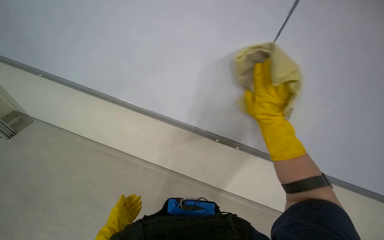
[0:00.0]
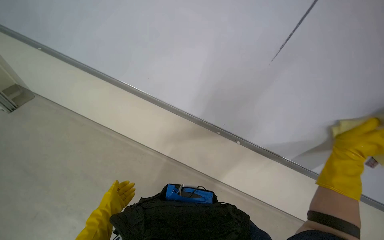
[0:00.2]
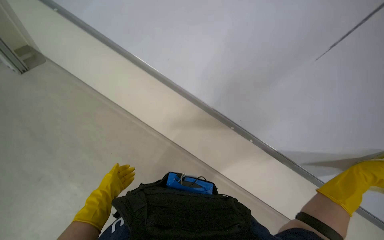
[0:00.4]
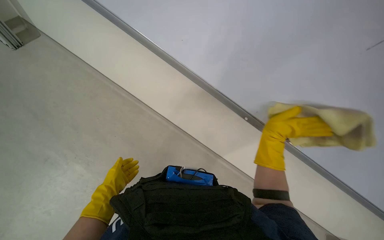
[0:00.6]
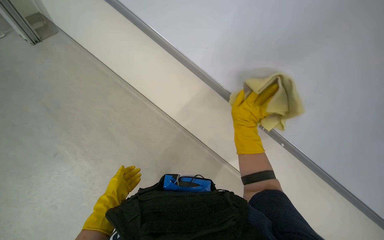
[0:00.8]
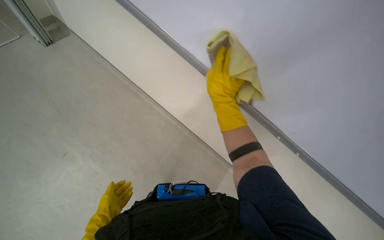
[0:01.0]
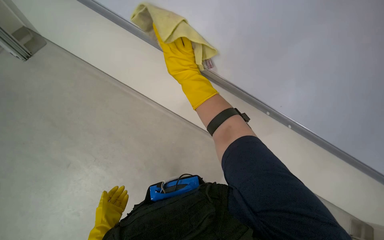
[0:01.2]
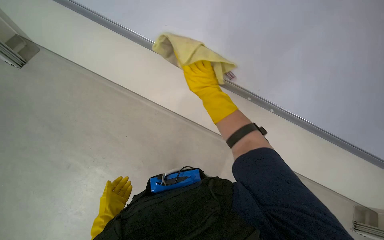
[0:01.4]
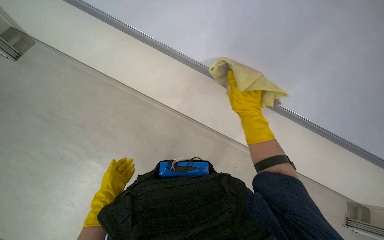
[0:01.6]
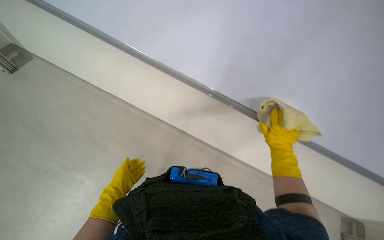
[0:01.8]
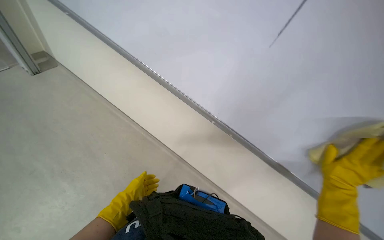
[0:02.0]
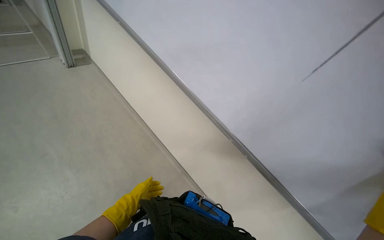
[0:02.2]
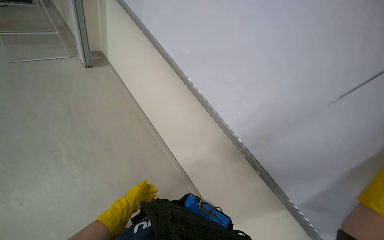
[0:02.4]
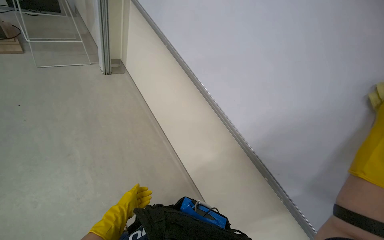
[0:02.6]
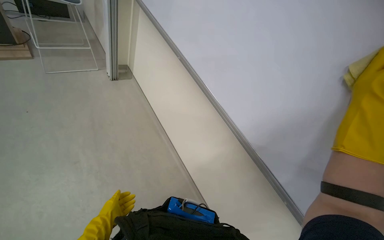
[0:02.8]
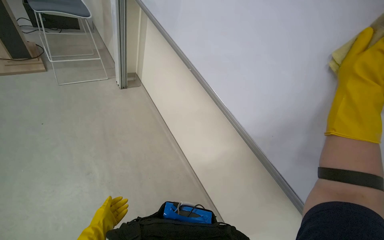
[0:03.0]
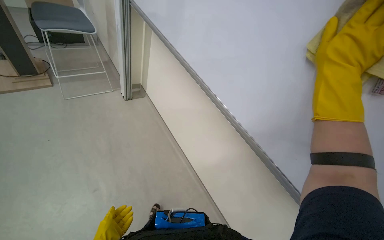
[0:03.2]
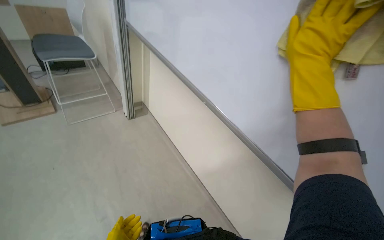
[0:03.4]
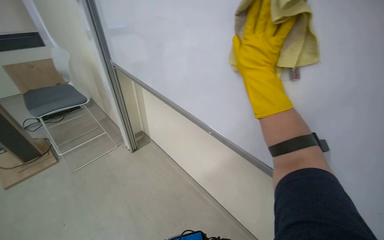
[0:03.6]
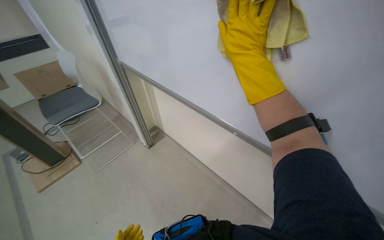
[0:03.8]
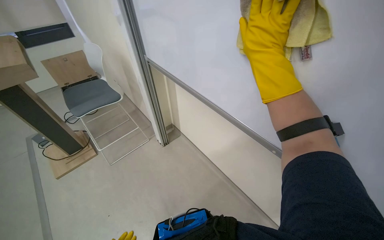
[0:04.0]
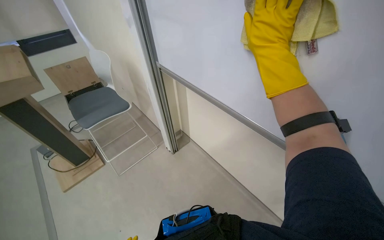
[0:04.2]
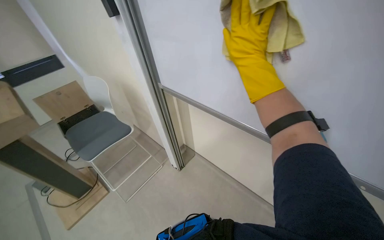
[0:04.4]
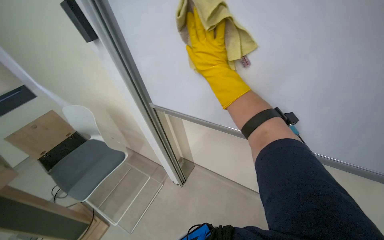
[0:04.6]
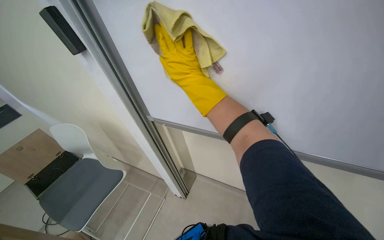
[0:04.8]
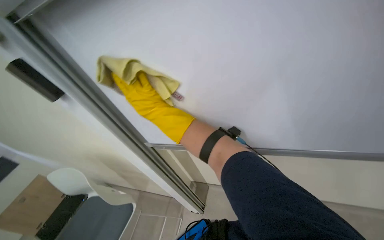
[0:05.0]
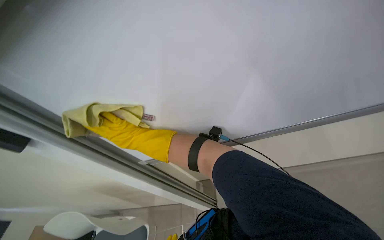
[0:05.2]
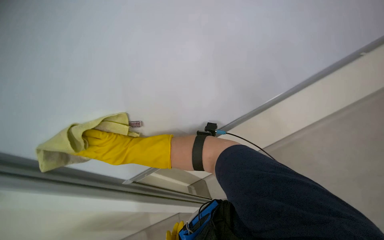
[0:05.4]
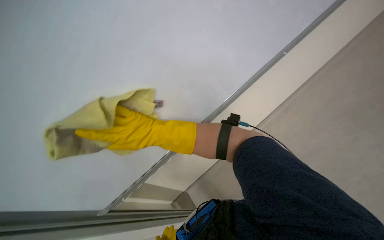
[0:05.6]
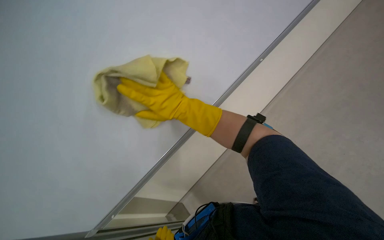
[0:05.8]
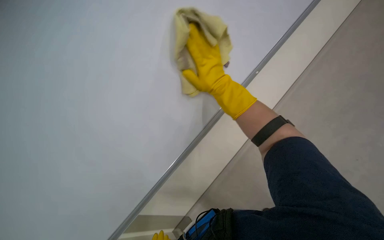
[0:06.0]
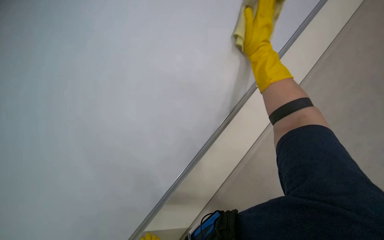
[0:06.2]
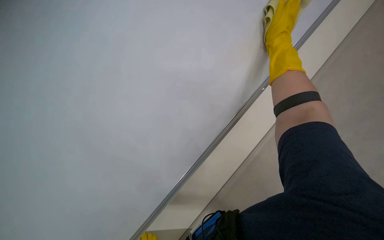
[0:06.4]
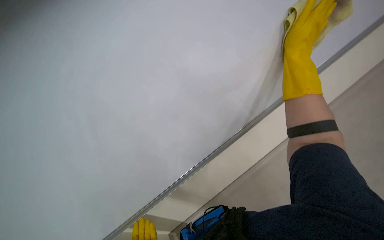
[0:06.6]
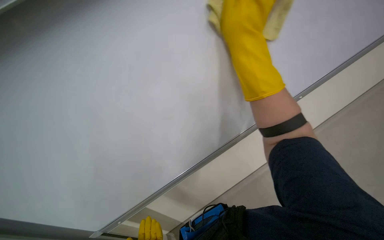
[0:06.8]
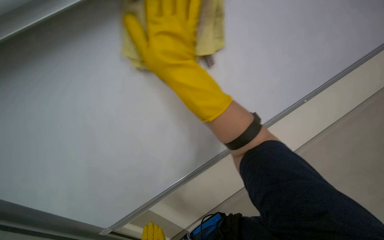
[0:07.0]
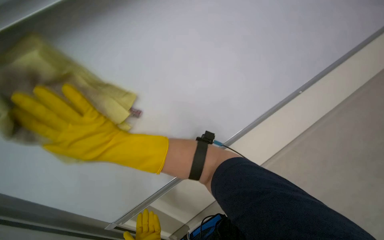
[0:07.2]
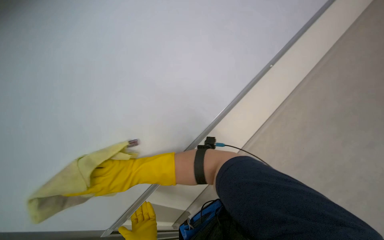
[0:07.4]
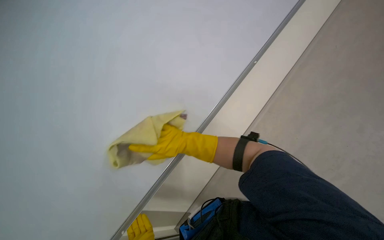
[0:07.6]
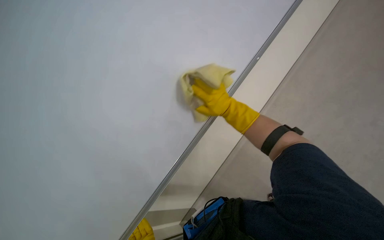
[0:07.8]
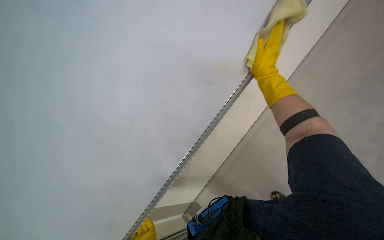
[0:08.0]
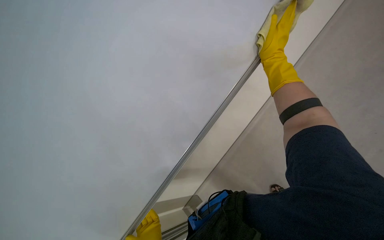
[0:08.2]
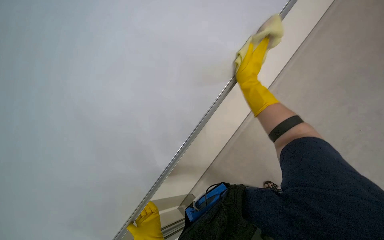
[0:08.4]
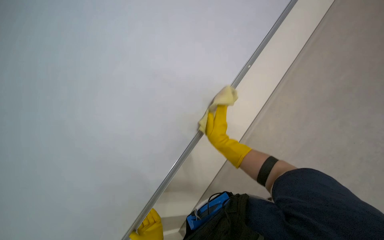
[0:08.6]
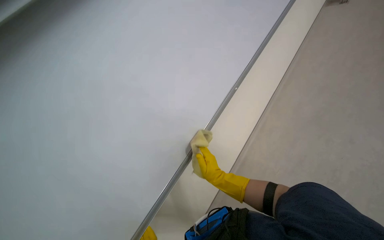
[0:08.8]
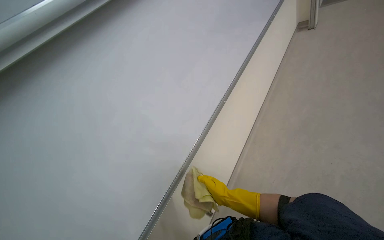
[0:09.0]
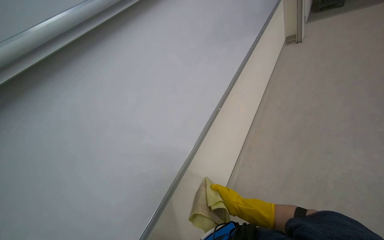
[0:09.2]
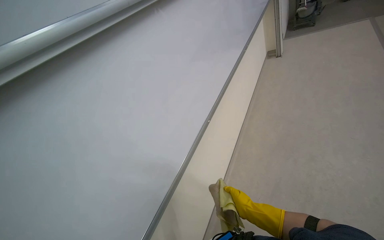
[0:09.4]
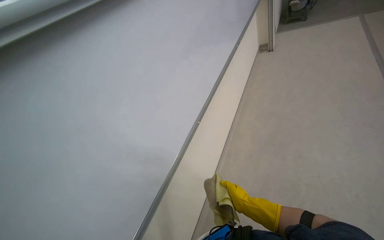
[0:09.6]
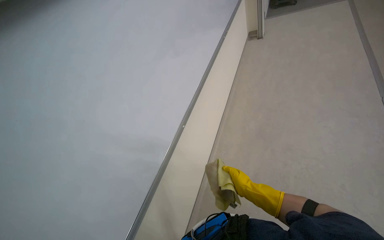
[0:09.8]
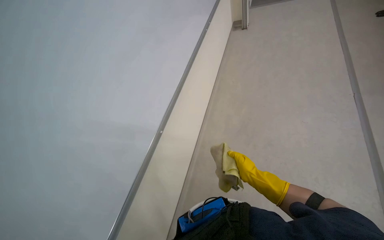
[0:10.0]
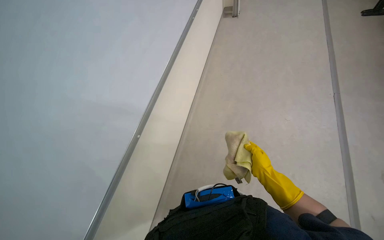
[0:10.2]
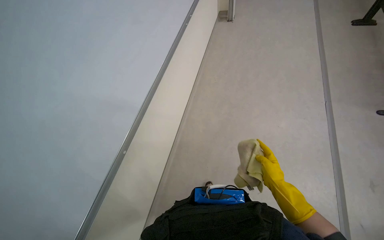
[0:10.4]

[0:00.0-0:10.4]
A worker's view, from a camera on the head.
Job: wiping surfaces.
The whole recording: Cleaning whiteboard. The worker cleans a large white board with a yellow cloth while wearing gloves.
0:01.4 to 0:03.0: The wearer's head swings roughly 30 degrees to the left. The view tips upward by approximately 20 degrees.
0:03.0 to 0:04.4: The view tips upward by roughly 10 degrees. The scene turns roughly 25 degrees counterclockwise in the picture.
0:04.4 to 0:06.0: The head rotates approximately 85 degrees to the right. The view tips upward by about 40 degrees.
0:07.4 to 0:09.0: The right hand moves to the right, some 40 cm.
0:09.0 to 0:10.4: The right hand is displaced up the picture by roughly 10 cm.

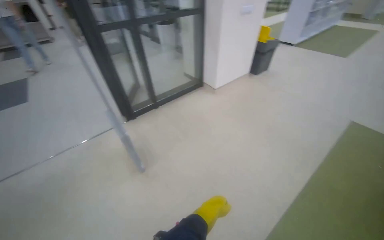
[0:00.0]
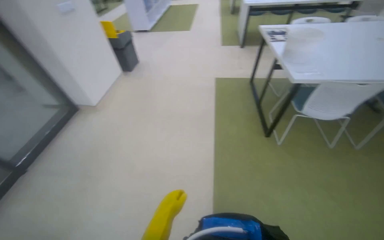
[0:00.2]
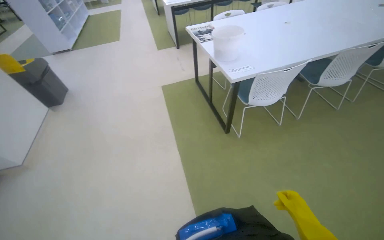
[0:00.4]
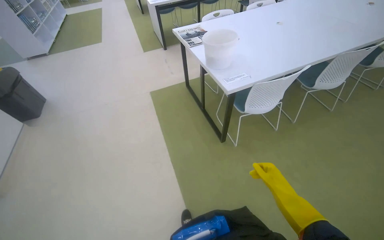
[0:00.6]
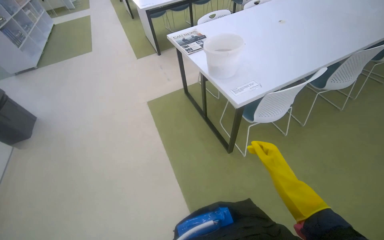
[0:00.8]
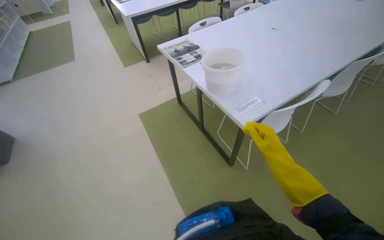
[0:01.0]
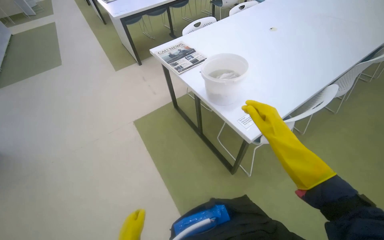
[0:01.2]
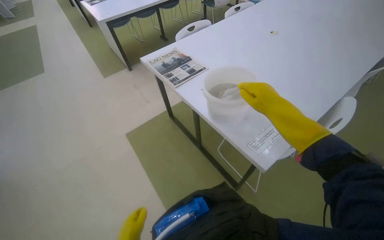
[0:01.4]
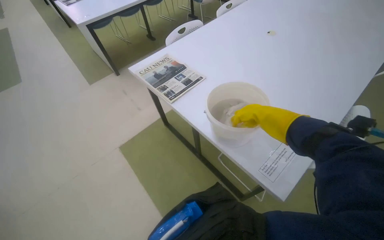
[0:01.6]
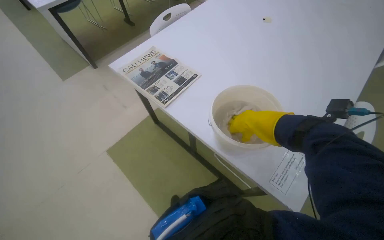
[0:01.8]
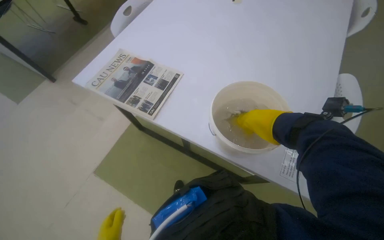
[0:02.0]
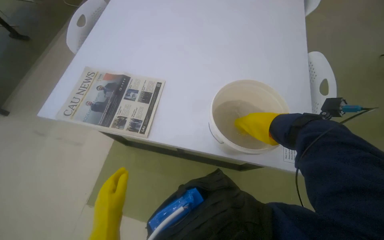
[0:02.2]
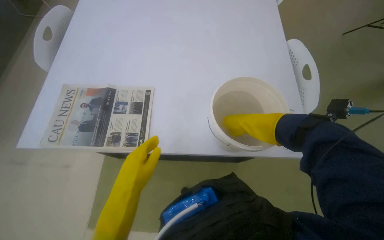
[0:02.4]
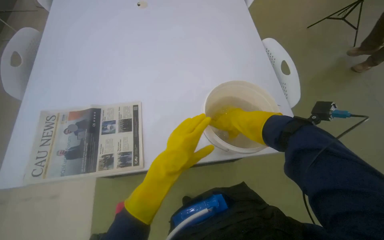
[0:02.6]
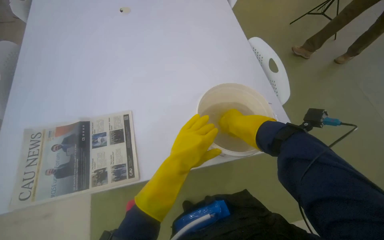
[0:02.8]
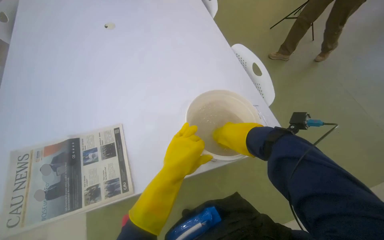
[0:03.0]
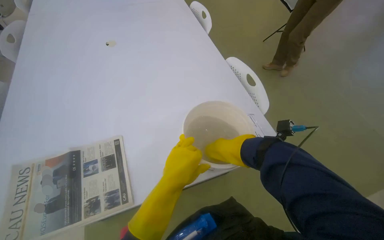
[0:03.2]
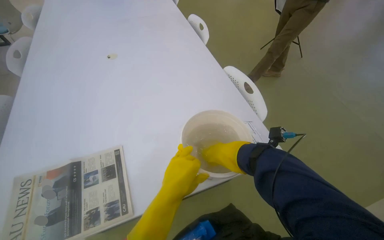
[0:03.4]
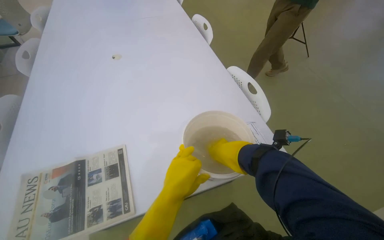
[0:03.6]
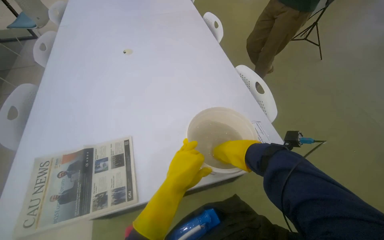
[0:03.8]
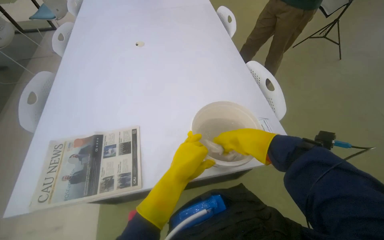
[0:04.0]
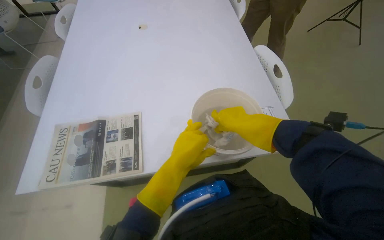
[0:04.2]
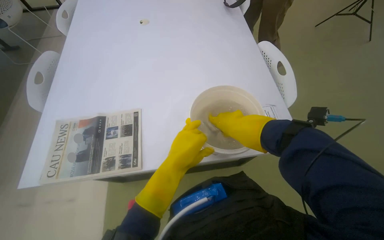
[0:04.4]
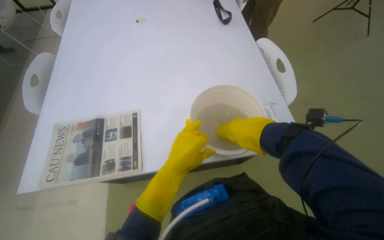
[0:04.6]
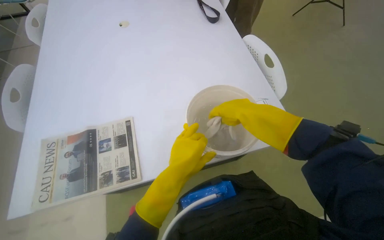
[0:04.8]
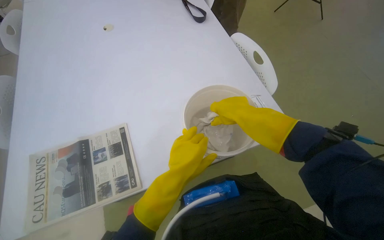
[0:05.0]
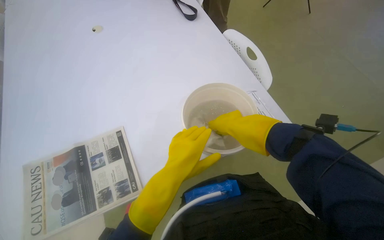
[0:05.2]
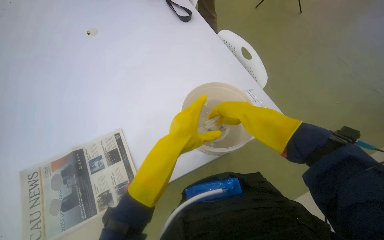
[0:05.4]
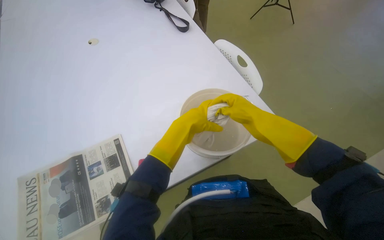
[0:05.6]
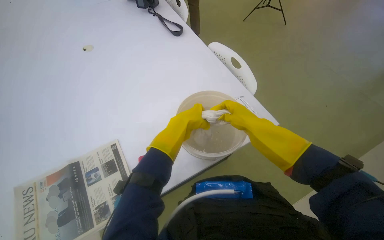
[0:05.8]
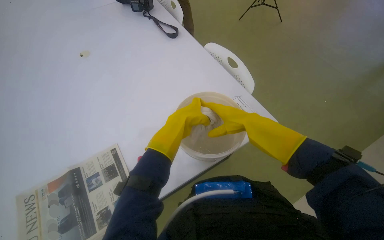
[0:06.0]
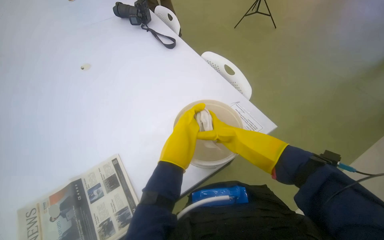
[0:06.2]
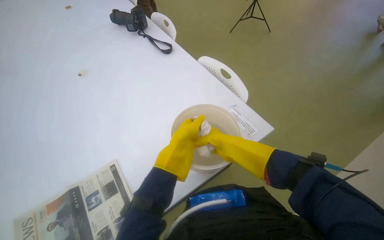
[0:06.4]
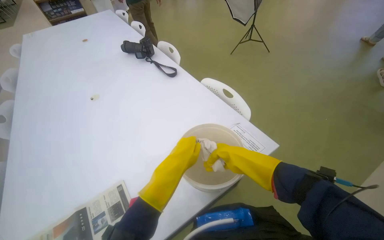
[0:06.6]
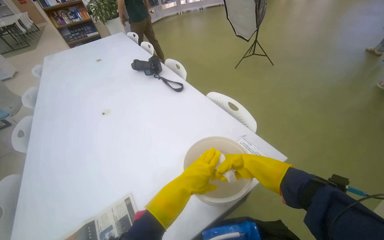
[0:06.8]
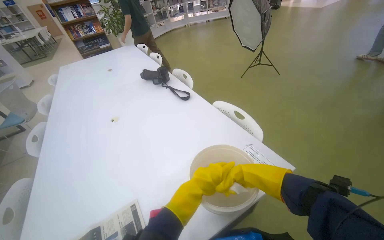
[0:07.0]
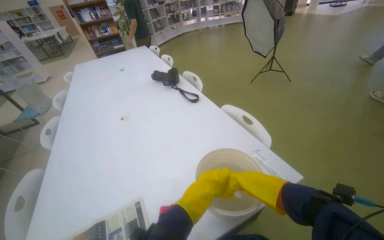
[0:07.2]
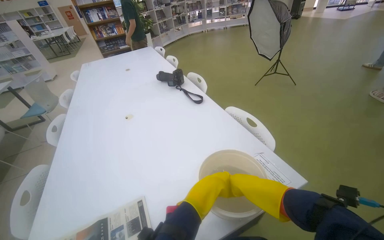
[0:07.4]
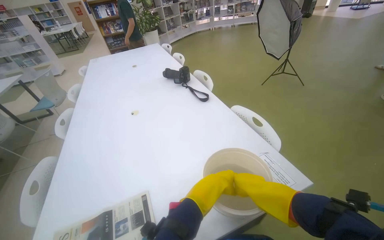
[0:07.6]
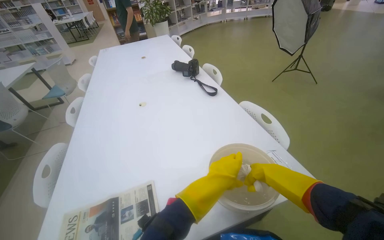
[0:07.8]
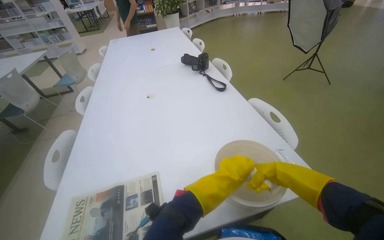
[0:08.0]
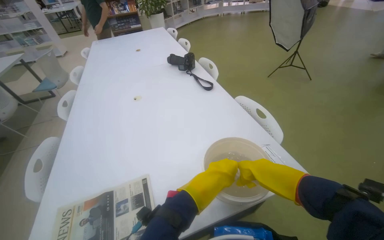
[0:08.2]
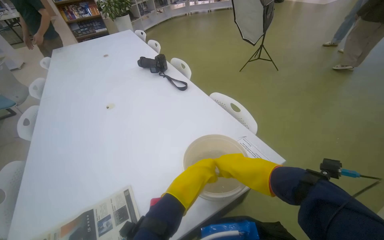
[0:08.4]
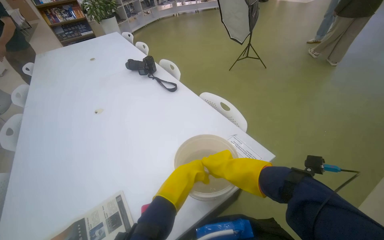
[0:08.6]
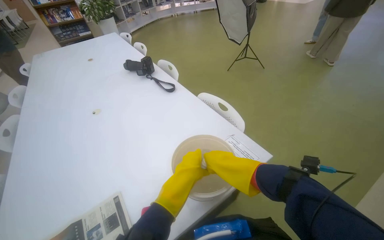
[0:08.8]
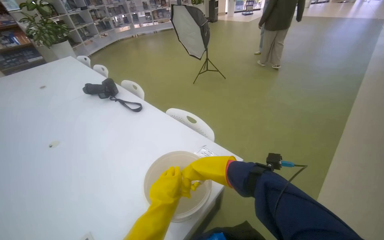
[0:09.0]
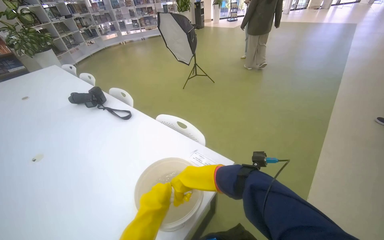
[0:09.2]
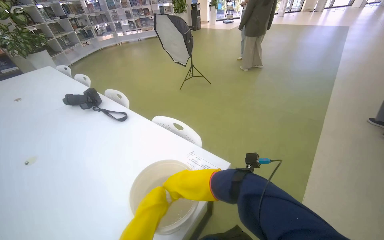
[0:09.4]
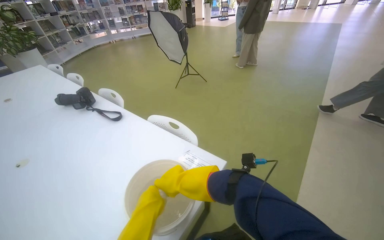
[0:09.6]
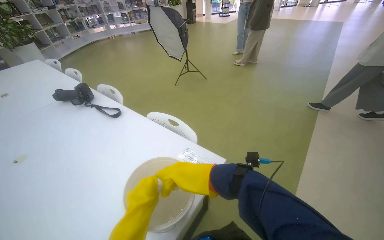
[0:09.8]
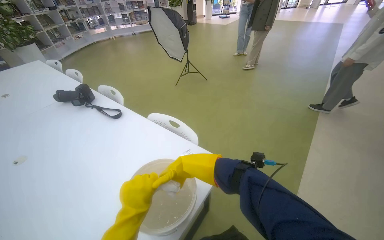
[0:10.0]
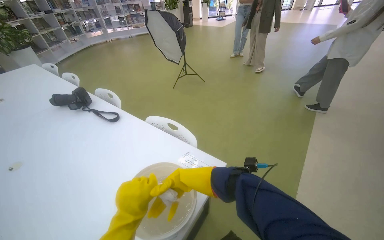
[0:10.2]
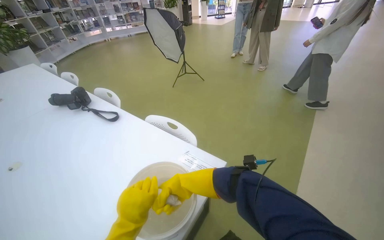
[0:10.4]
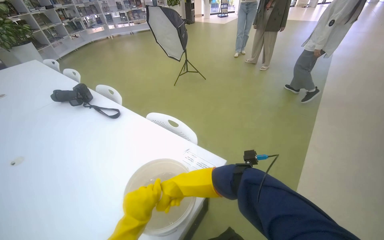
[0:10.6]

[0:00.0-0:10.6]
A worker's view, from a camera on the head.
Job: wiping surfaces.
The whole recording: Wiping table surface. The worker wets a cloth and wipes the surface of a table.
0:00.0 to 0:01.6: The wearer moves roughly 1.5 m. The wearer's head swings some 90 degrees to the right.
0:01.6 to 0:03.0: The head travels roughly 40 cm. The wearer looks roughly 65 degrees further to the right.
0:03.0 to 0:04.6: The hands work in one place, with small movements.
0:04.6 to 0:06.0: The wearer's head swings approximately 25 degrees to the right. The left hand is displaced up the picture by some 15 cm.
0:06.0 to 0:07.6: The wearer looks approximately 20 degrees further upward.
0:07.6 to 0:09.0: The head rotates roughly 25 degrees to the right.
0:09.0 to 0:10.6: The right hand travels farther from the camera and back again, about 10 cm each way.
